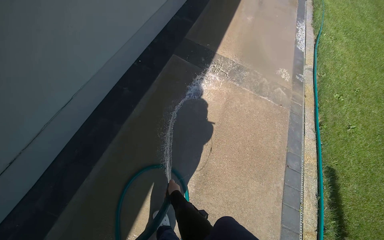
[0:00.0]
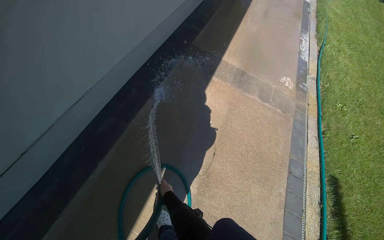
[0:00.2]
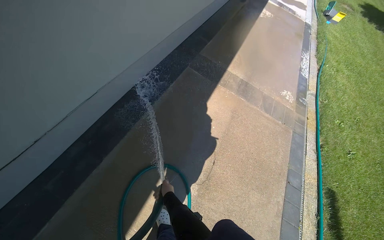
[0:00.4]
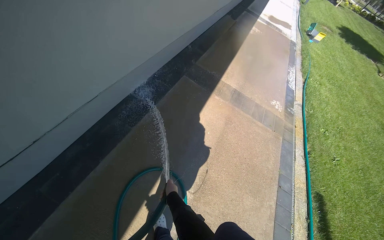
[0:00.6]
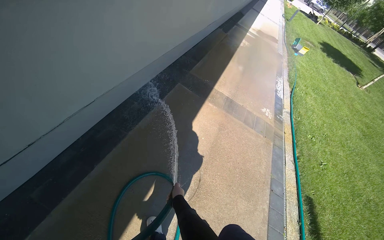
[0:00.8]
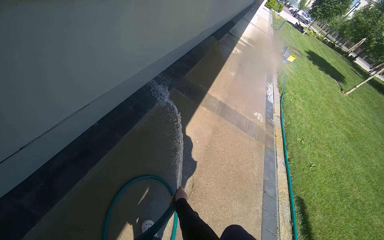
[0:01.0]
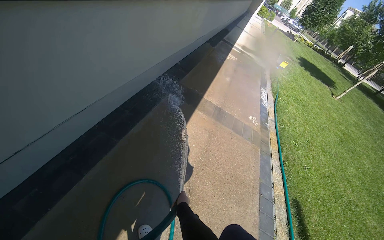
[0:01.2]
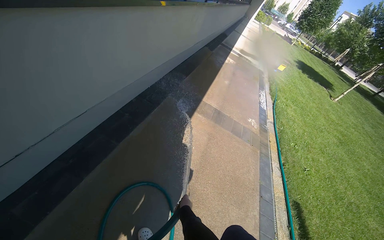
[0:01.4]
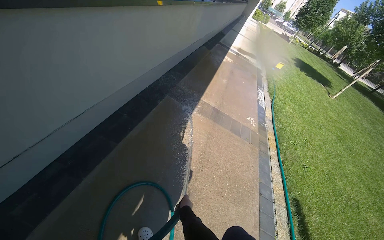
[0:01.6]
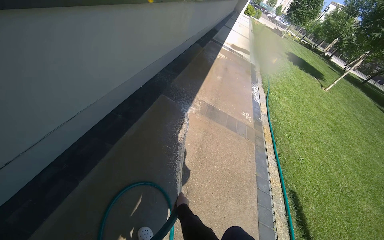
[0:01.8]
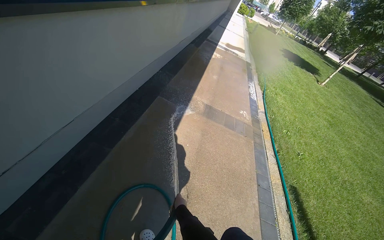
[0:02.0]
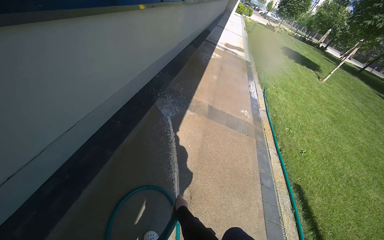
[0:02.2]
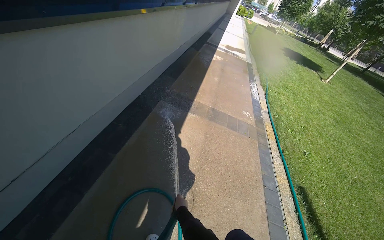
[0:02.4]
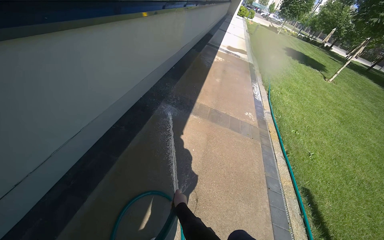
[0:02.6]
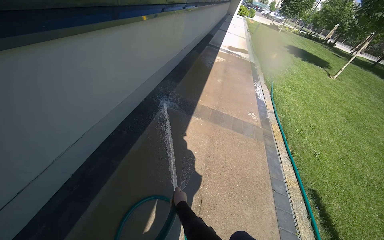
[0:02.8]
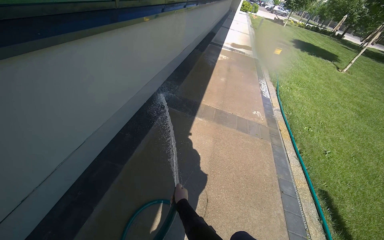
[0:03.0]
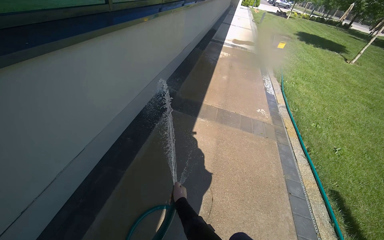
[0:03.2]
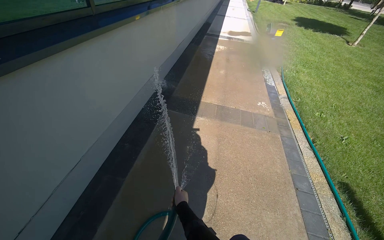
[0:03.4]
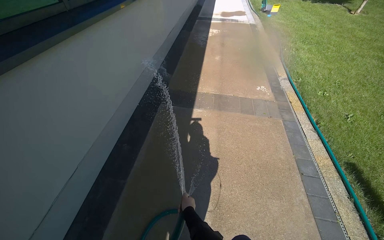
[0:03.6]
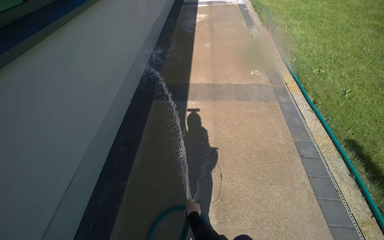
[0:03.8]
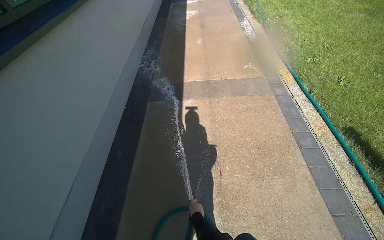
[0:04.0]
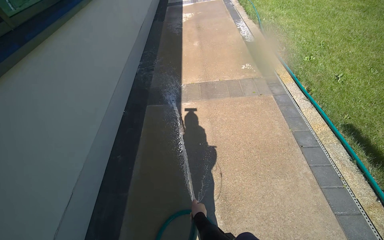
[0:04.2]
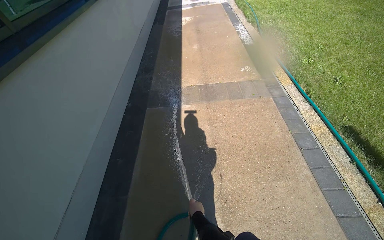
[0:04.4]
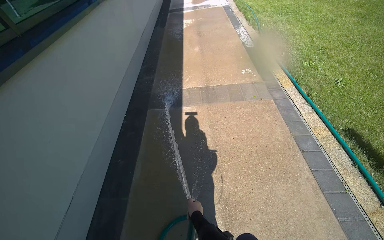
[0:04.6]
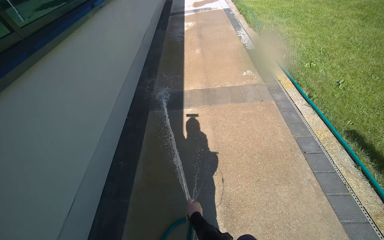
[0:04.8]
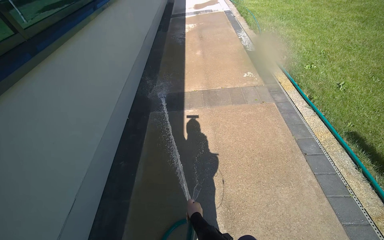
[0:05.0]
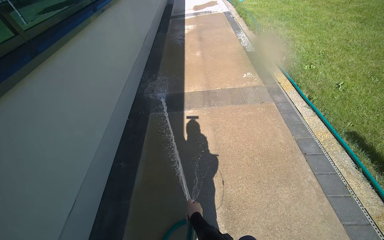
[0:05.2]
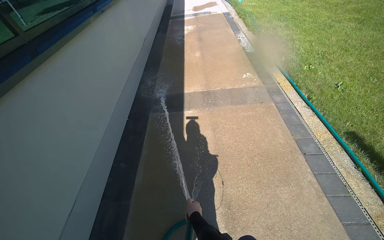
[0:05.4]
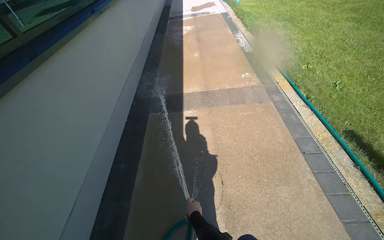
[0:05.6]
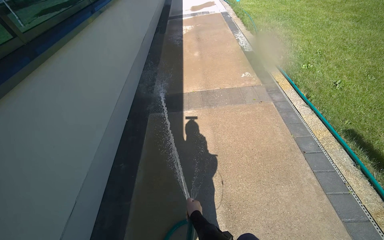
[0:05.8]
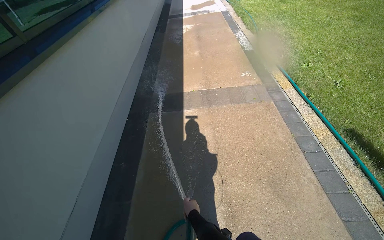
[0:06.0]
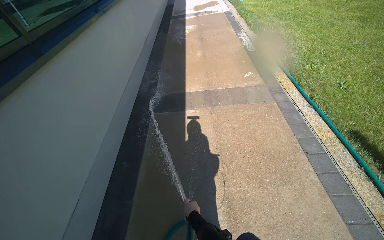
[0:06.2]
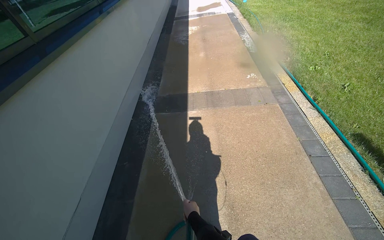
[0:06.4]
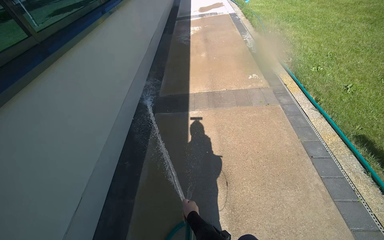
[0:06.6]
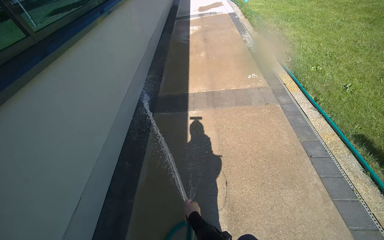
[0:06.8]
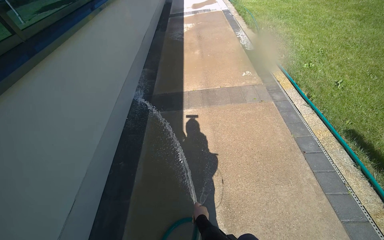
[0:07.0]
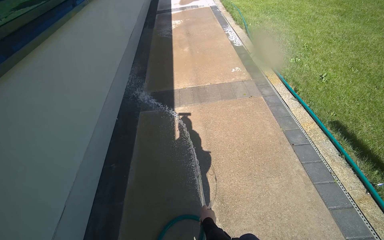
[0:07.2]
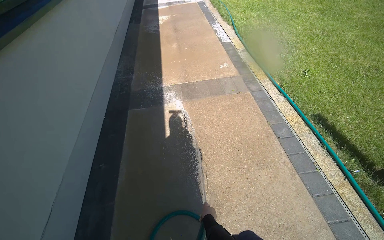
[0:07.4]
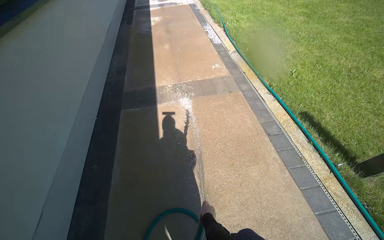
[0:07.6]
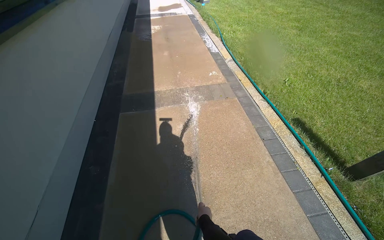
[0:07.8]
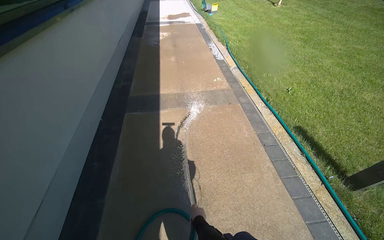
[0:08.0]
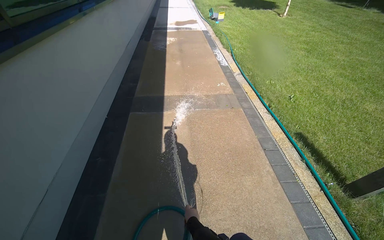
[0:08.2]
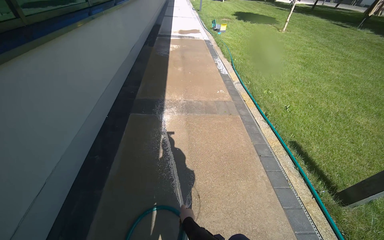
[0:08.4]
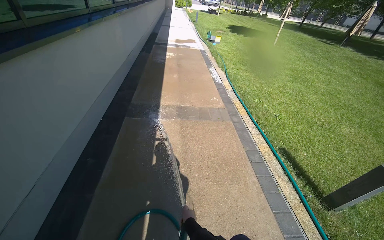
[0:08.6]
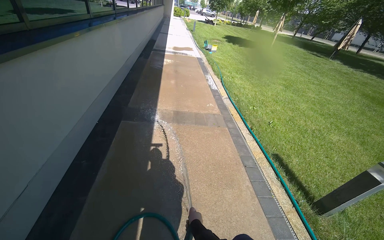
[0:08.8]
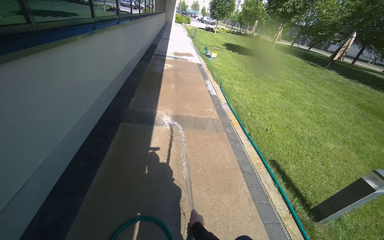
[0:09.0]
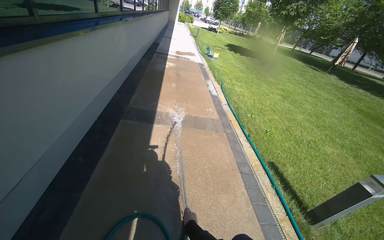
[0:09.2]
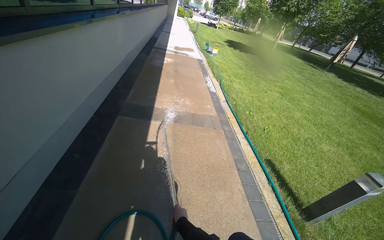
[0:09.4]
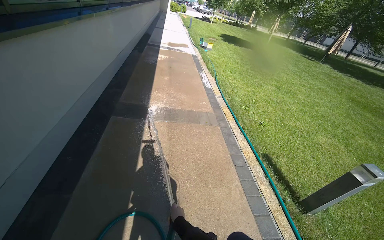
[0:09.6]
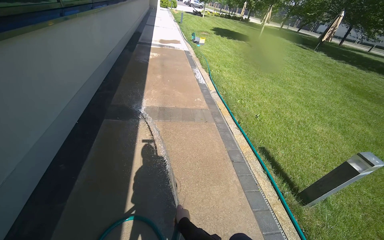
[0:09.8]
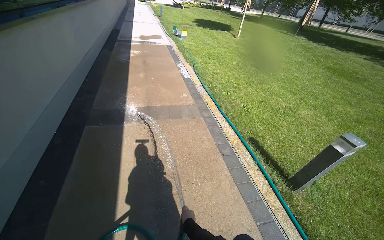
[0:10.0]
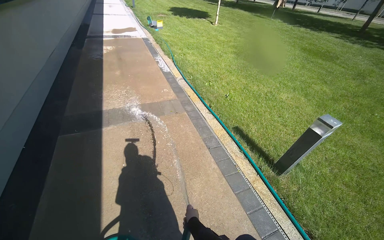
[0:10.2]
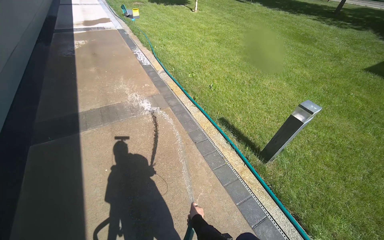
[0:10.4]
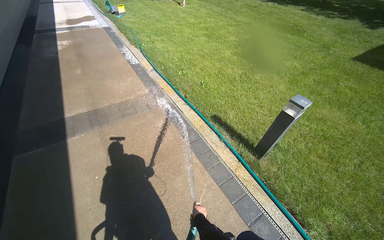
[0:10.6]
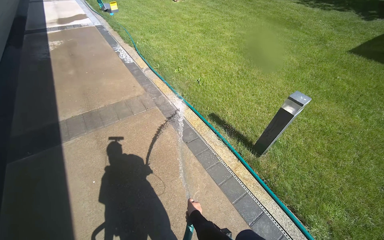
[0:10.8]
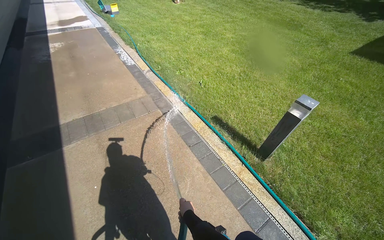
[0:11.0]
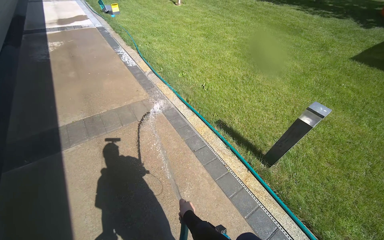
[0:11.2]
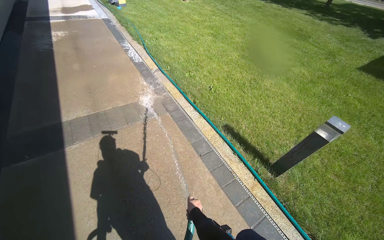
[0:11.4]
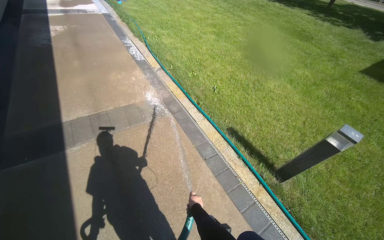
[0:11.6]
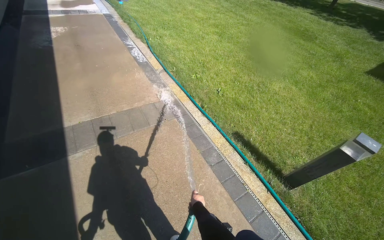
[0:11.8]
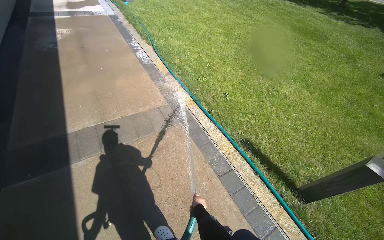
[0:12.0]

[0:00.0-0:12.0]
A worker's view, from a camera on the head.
Job: wiping surfaces.
The whole recording: Spraying water on sidewalk. The worker sprays water from a hose onto the sidewalk next to the building.
0:00.0 to 0:01.6: The view tilts some 15 degrees upward. The right hand goes nearer to the camera and returns, some 25 cm each way.
0:01.6 to 0:03.0: The right hand is displaced up the picture by about 15 cm.
0:03.0 to 0:04.4: The right hand is displaced to the right by approximately 10 cm.
0:06.0 to 0:07.6: The right hand travels to the right by about 15 cm.
0:07.6 to 0:09.0: The wearer looks approximately 15 degrees further upward.
0:09.0 to 0:10.4: The camera travels about 50 cm. The head rotates roughly 25 degrees to the right. The wearer looks approximately 10 degrees further downward.
0:10.4 to 0:12.0: The camera is carried approximately 70 cm.

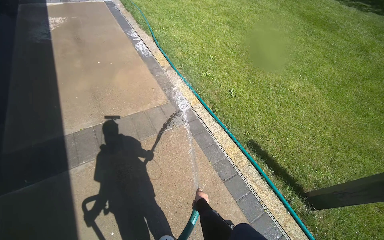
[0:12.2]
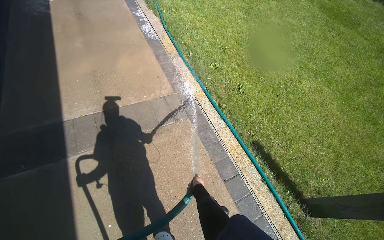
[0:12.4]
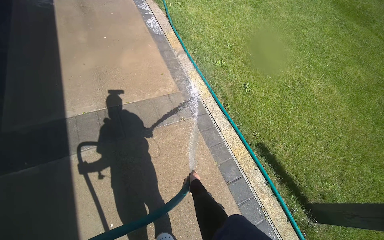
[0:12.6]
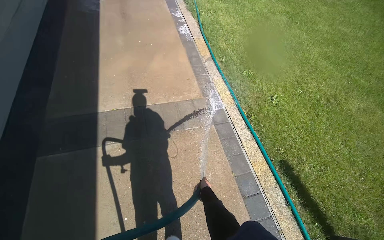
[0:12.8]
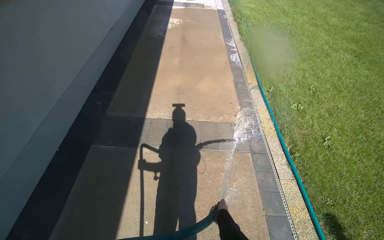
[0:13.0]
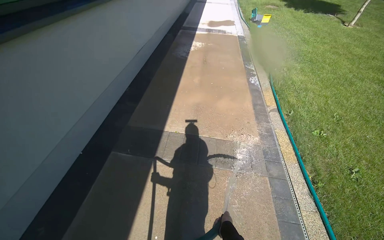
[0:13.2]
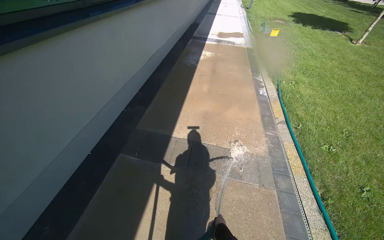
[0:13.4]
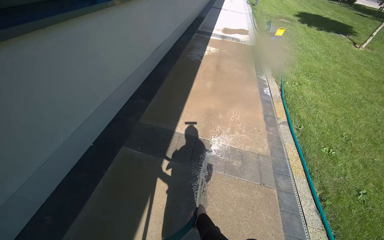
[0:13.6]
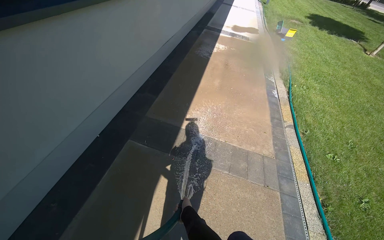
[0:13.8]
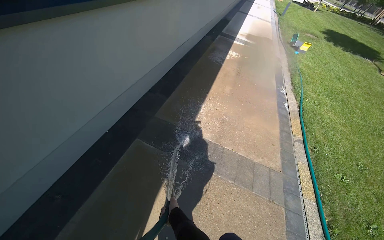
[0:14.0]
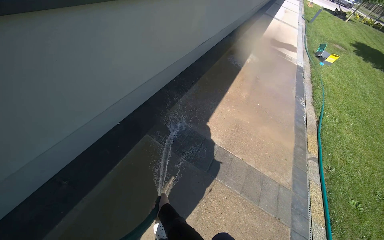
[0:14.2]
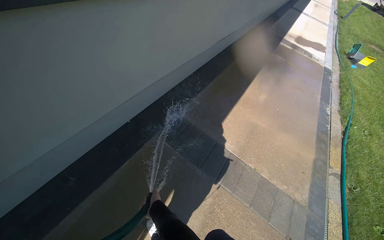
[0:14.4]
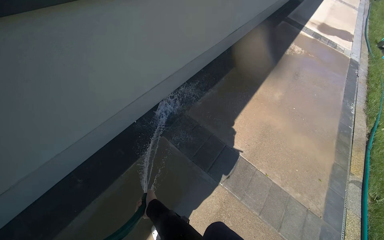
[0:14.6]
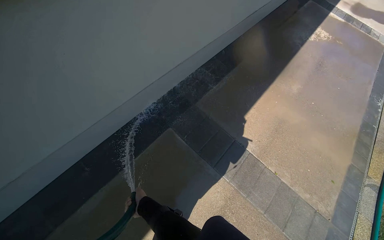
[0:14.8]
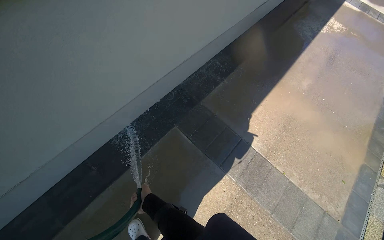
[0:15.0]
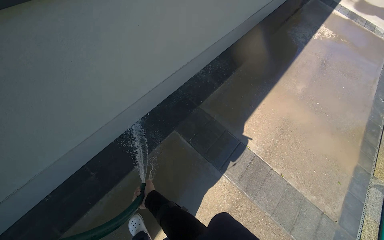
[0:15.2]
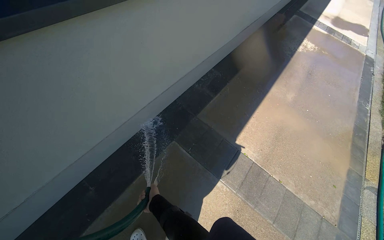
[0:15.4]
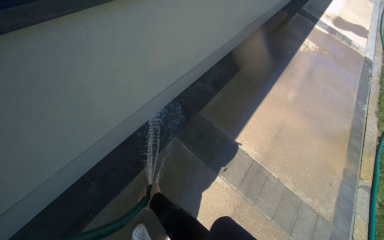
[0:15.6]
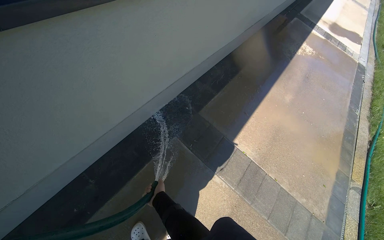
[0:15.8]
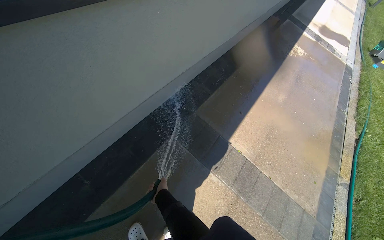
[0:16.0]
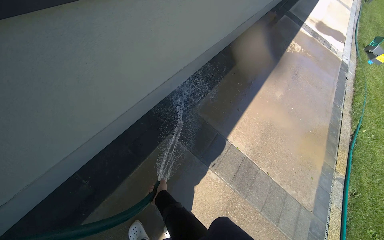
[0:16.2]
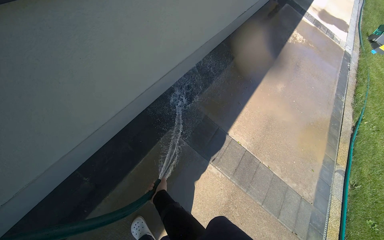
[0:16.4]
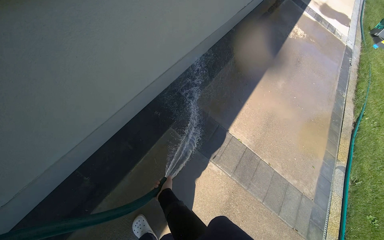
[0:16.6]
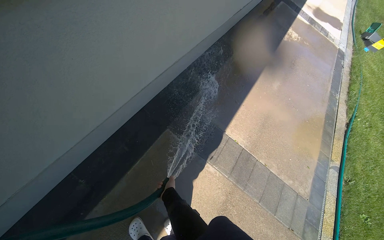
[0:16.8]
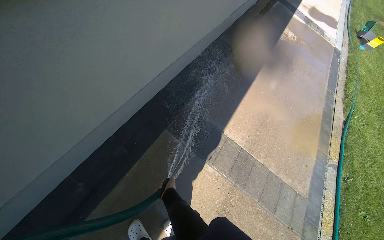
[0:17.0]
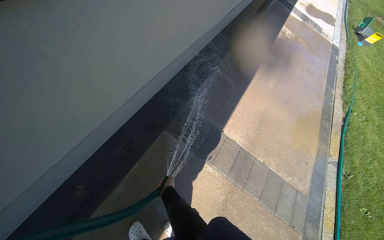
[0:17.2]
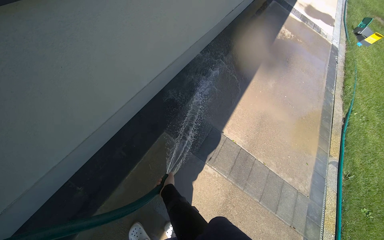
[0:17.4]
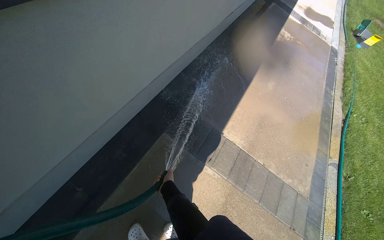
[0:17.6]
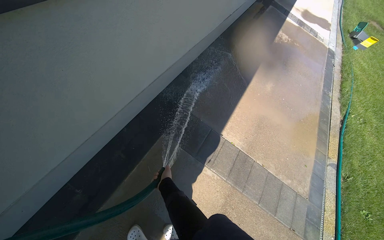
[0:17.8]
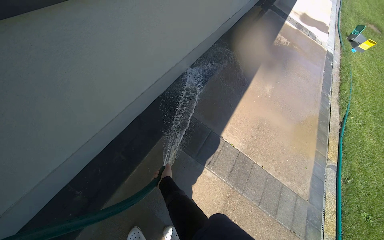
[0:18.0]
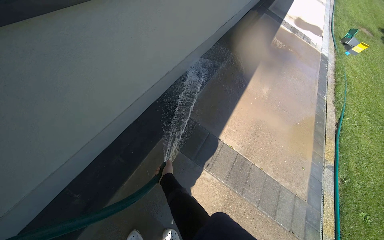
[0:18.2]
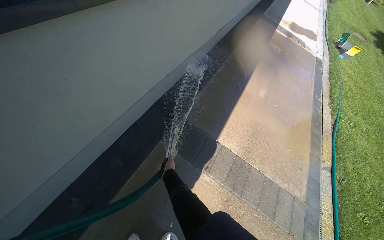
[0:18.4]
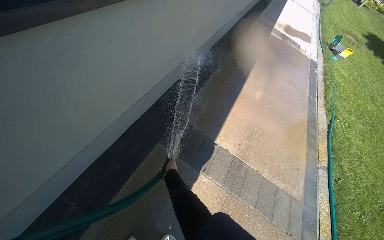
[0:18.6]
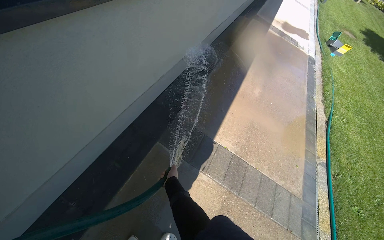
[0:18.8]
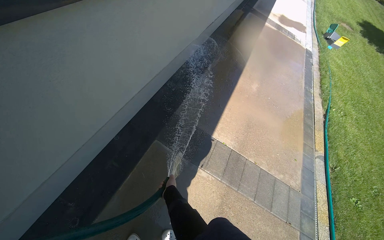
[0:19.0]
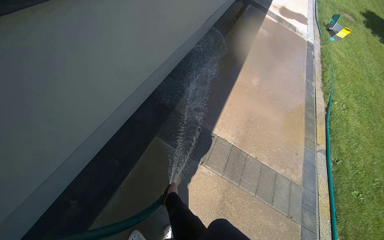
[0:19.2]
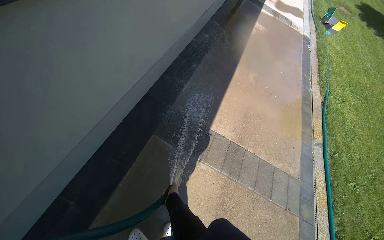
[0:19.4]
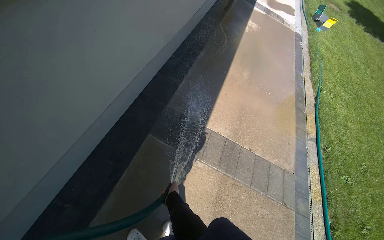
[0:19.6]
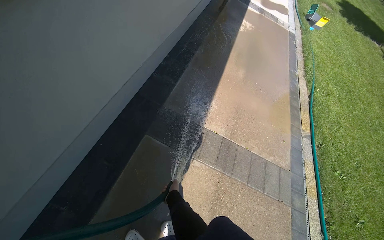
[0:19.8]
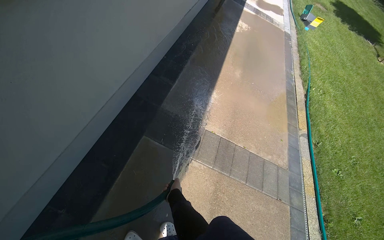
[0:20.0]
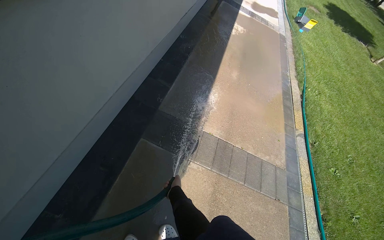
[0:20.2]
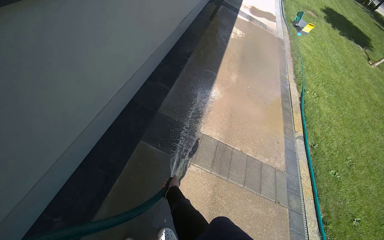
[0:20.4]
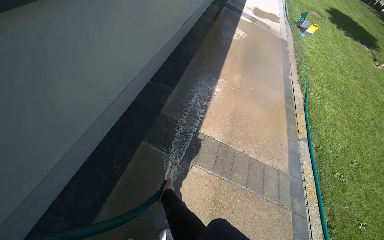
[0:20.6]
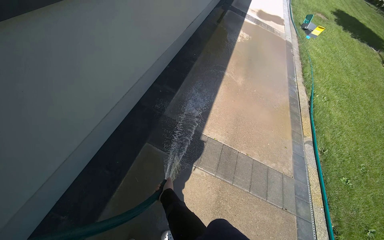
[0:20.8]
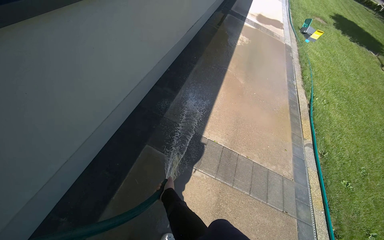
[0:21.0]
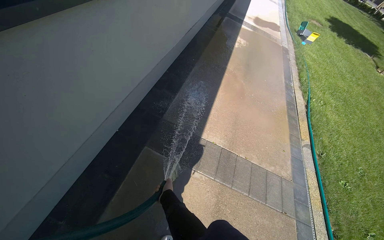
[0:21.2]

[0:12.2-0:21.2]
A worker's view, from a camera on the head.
Job: wiping surfaces.
The whole recording: Spraying water on sidewalk. The worker sprays water from a hose onto the sidewalk next to the building.
0:12.2 to 0:13.8: The head travels roughly 40 cm. The head turns to the left by about 45 degrees.
0:13.8 to 0:15.2: The camera travels about 50 cm. The head turns to the left by approximately 25 degrees.
0:16.6 to 0:18.2: The right hand shifts roughly 10 cm up the picture.
0:18.2 to 0:19.8: The right hand moves down the picture, about 10 cm.
